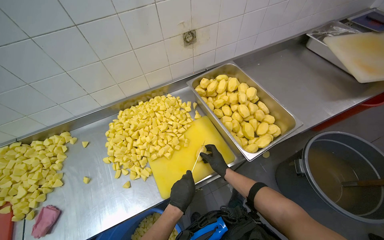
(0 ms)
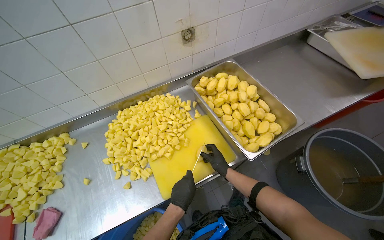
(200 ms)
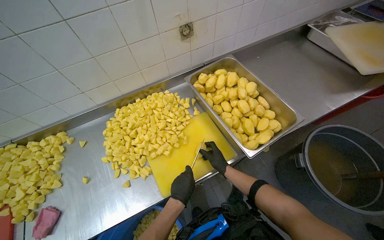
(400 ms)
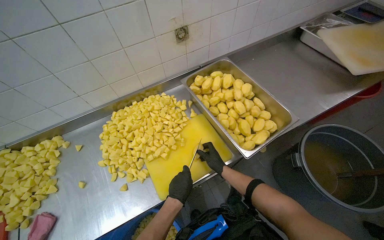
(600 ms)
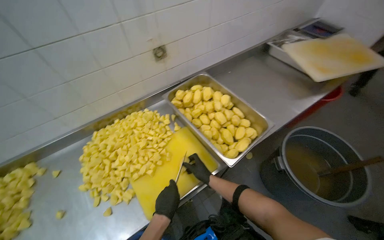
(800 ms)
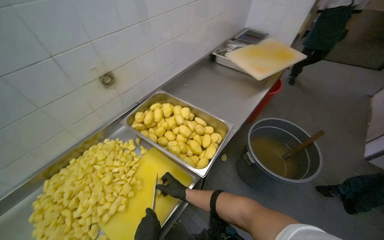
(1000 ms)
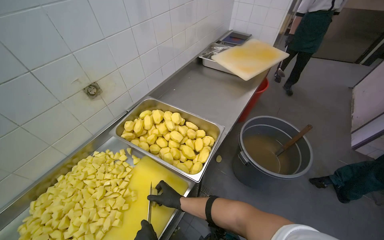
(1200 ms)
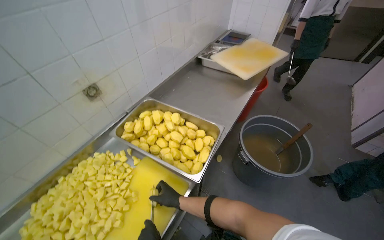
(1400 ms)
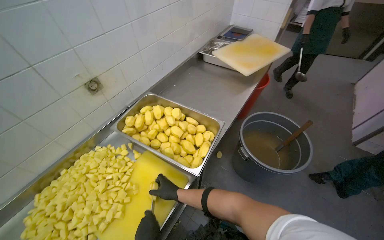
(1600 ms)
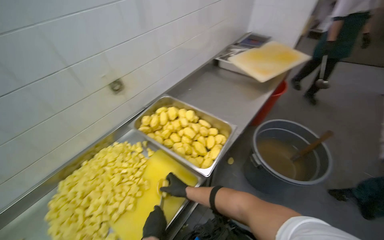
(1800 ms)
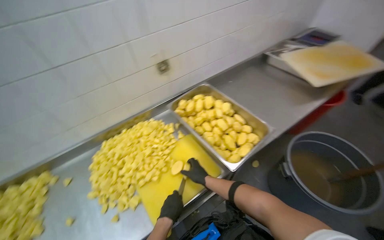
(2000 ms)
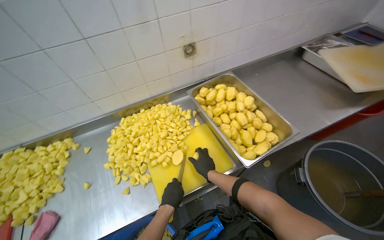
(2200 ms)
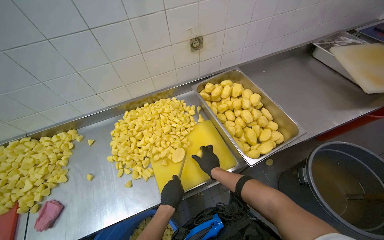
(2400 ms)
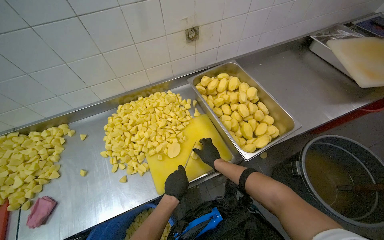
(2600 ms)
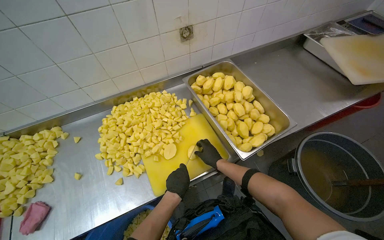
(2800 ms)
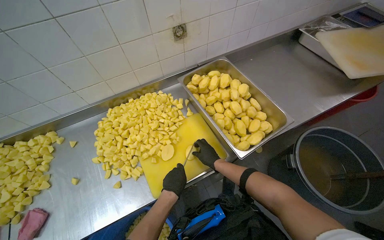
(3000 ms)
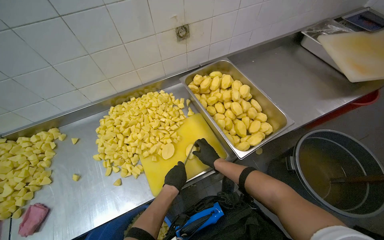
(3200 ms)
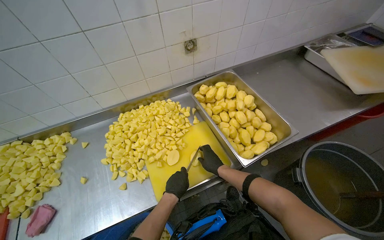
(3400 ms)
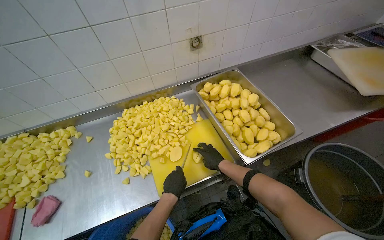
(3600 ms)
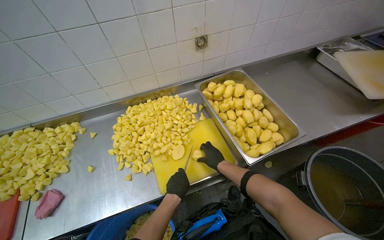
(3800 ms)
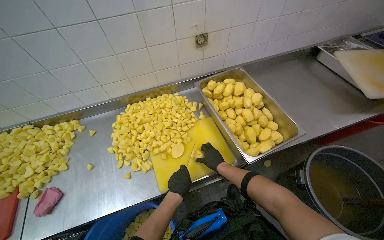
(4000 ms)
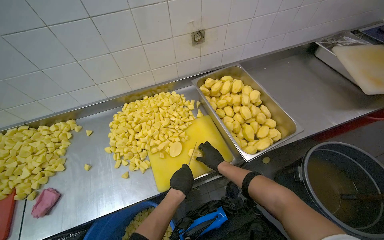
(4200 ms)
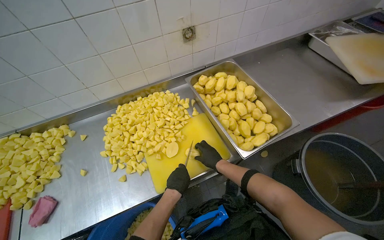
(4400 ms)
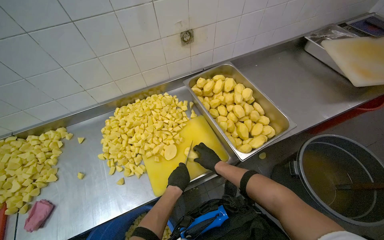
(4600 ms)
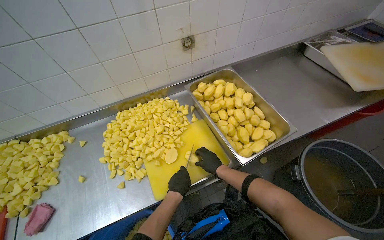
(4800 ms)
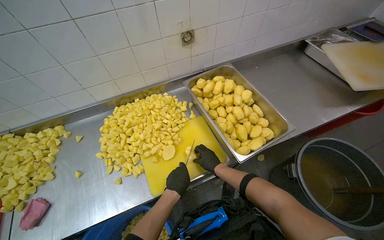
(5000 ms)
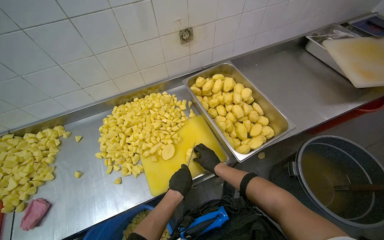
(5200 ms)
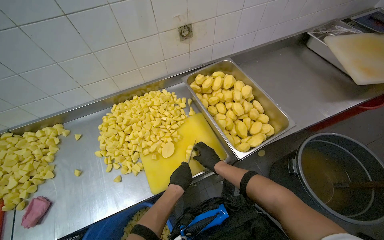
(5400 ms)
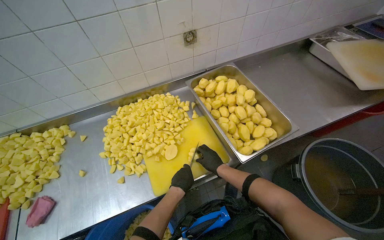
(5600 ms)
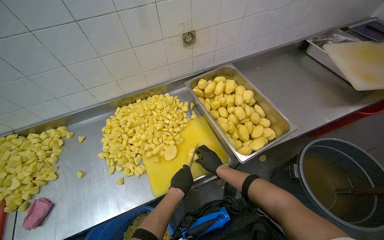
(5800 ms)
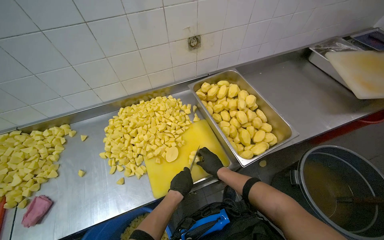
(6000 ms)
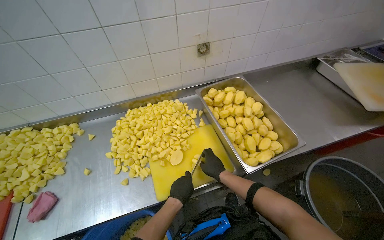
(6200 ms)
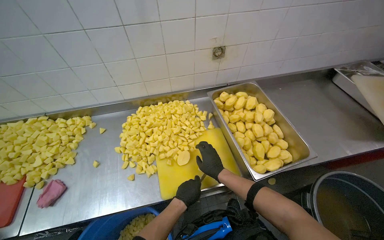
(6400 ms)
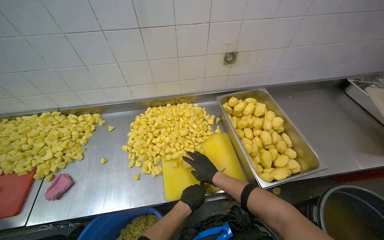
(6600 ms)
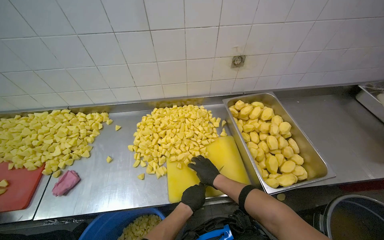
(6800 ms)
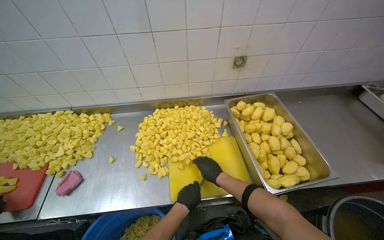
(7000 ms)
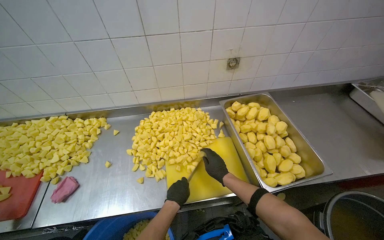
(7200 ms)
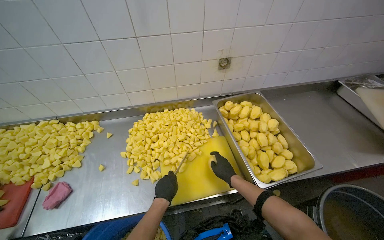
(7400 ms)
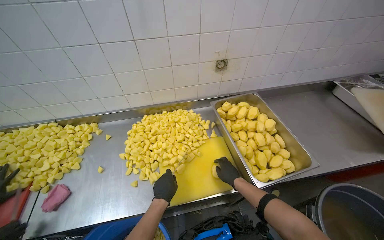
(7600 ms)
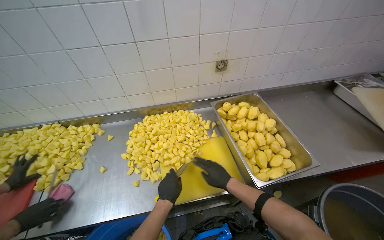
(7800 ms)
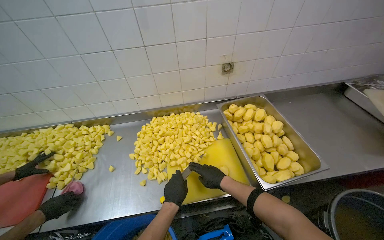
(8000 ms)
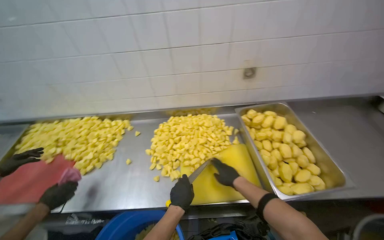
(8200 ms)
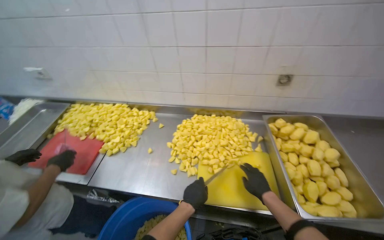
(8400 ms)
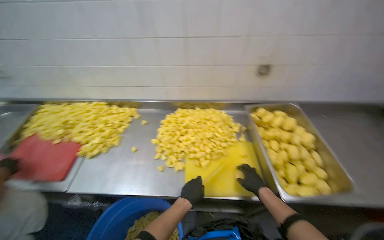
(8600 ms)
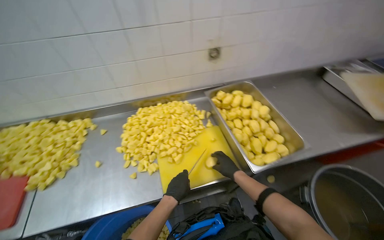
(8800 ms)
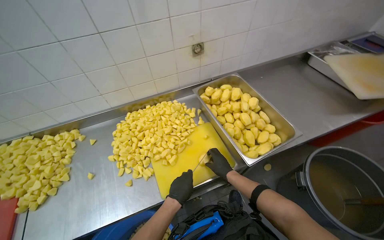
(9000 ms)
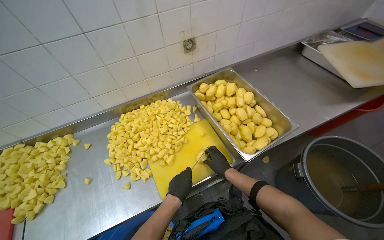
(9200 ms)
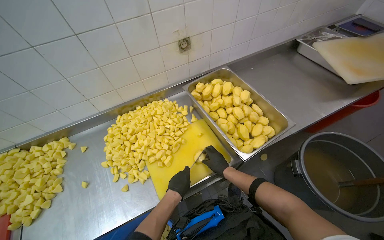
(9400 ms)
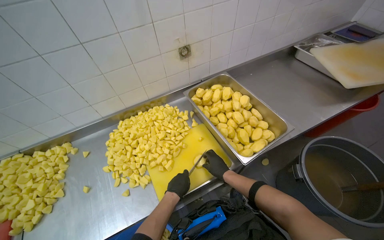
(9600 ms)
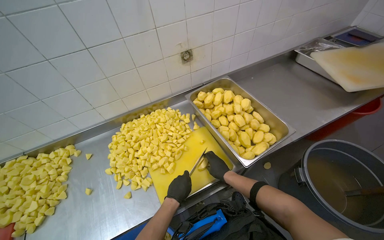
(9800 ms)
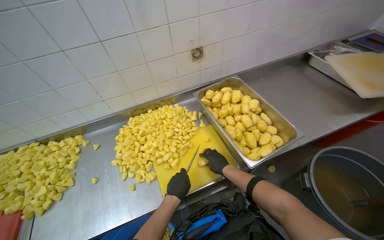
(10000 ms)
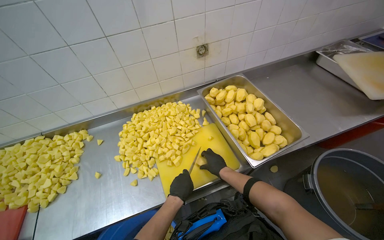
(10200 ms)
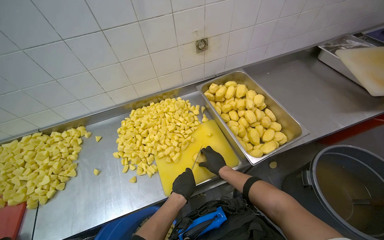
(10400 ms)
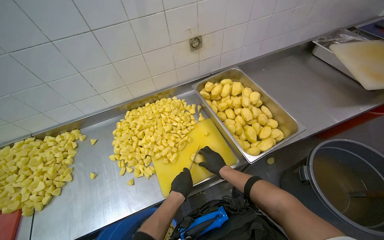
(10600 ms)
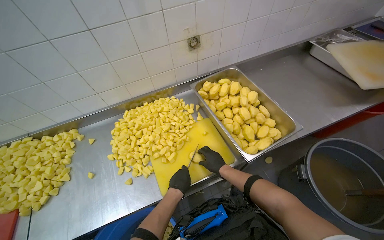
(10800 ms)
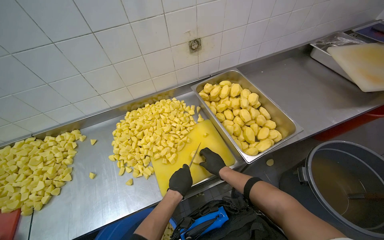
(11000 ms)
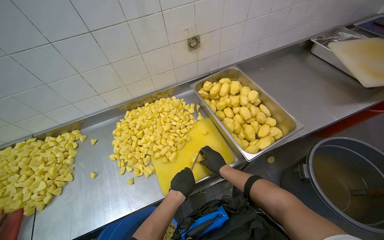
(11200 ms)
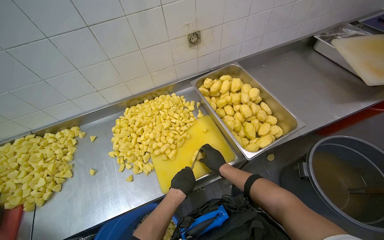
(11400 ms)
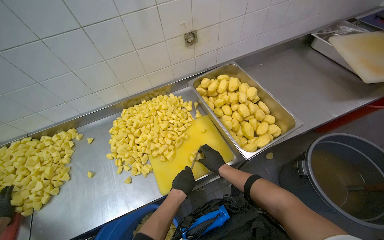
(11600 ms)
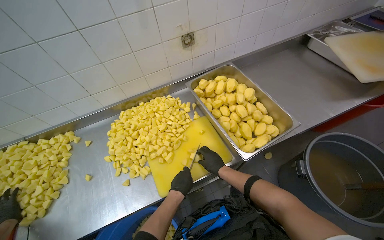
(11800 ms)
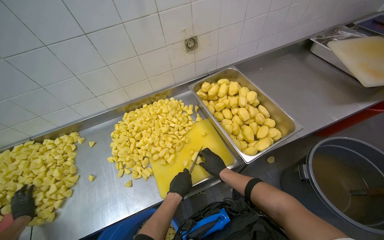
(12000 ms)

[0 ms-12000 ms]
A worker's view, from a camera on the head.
Job: preparing food.
The whole recording: Cutting peeled potatoes into cubes. The worker continues cutting peeled potatoes into cubes on a yellow cutting board.
0 ms to 1600 ms: The head turns to the right by some 30 degrees. The right hand is displaced nearer to the camera by some 10 cm.
1600 ms to 3000 ms: The head rotates approximately 30 degrees to the left.
3000 ms to 6000 ms: The hands make small movements and keep their place.
6000 ms to 7600 ms: The left hand is displaced to the left by roughly 10 cm.
9000 ms to 12000 ms: The hands are busy where they are.

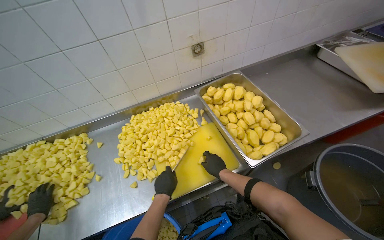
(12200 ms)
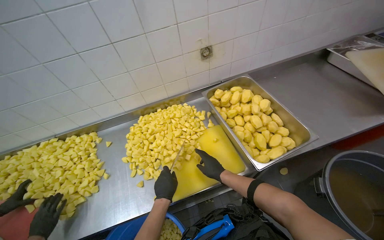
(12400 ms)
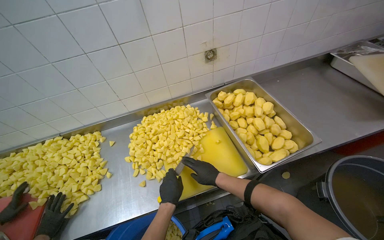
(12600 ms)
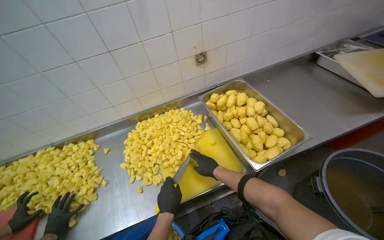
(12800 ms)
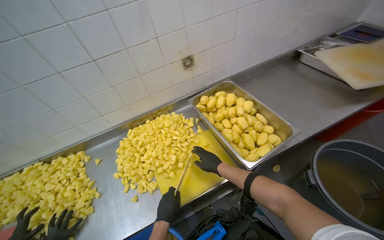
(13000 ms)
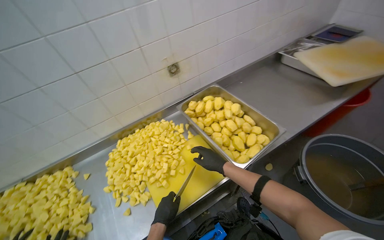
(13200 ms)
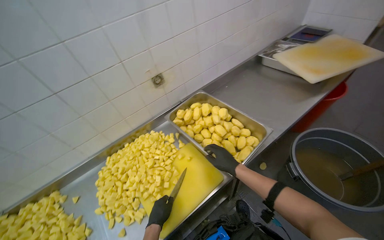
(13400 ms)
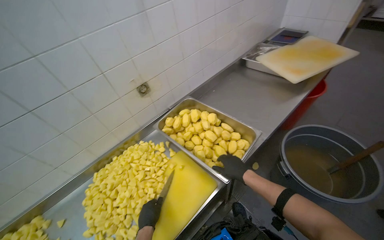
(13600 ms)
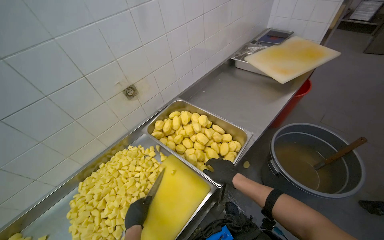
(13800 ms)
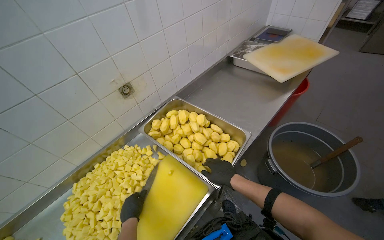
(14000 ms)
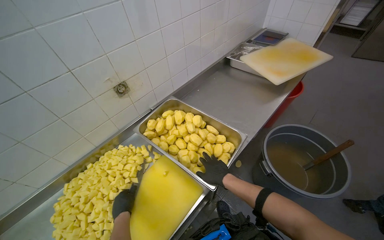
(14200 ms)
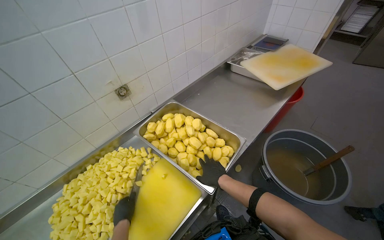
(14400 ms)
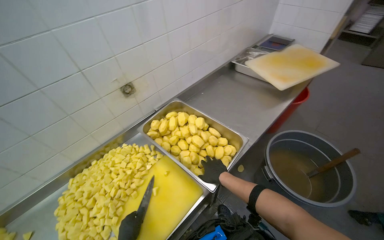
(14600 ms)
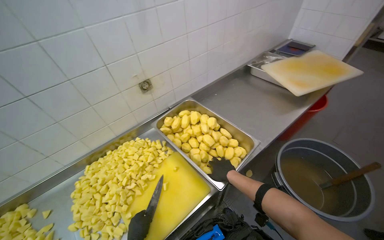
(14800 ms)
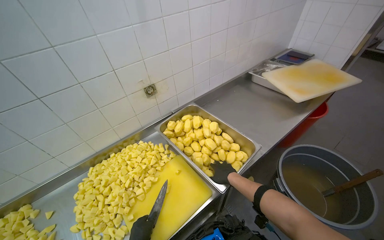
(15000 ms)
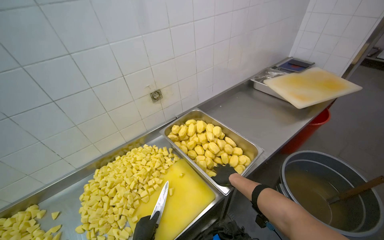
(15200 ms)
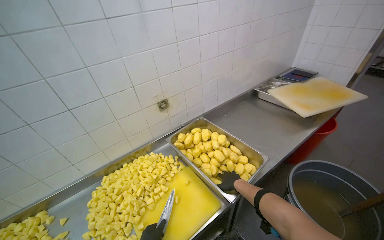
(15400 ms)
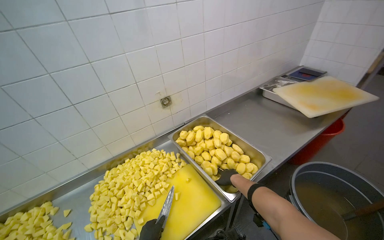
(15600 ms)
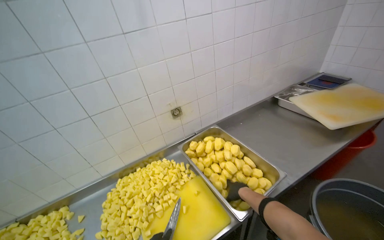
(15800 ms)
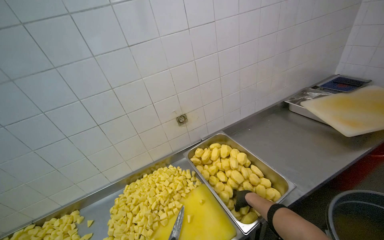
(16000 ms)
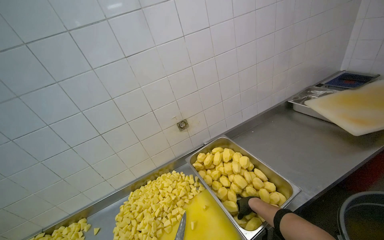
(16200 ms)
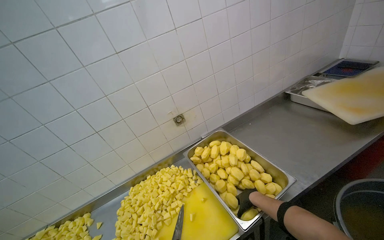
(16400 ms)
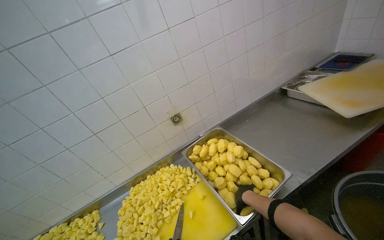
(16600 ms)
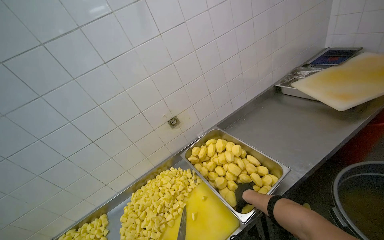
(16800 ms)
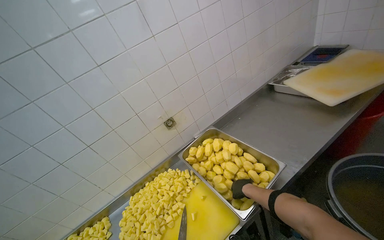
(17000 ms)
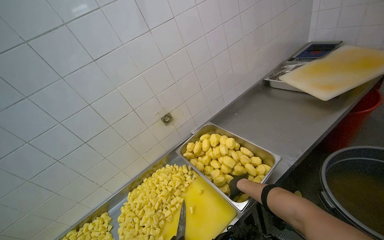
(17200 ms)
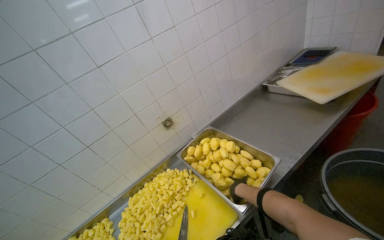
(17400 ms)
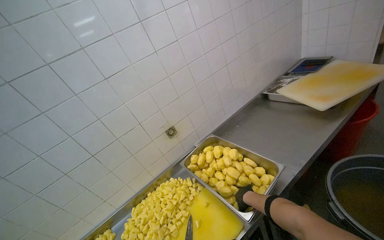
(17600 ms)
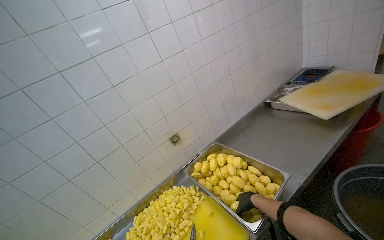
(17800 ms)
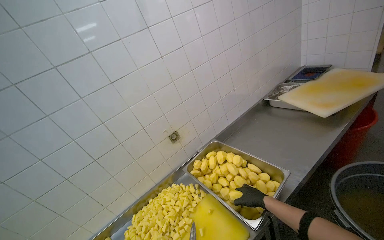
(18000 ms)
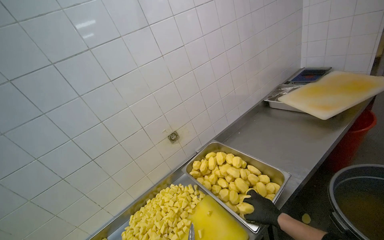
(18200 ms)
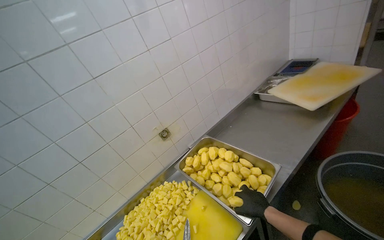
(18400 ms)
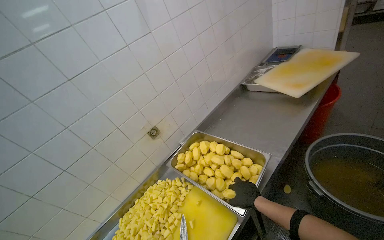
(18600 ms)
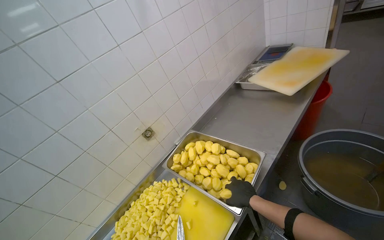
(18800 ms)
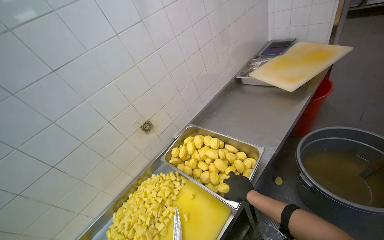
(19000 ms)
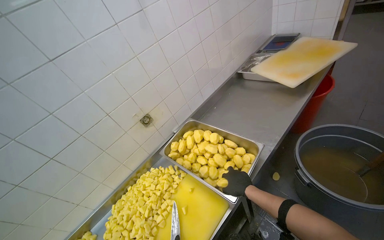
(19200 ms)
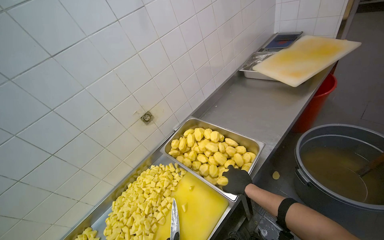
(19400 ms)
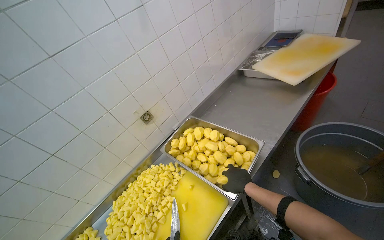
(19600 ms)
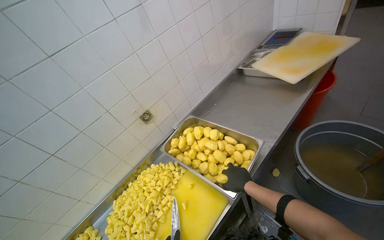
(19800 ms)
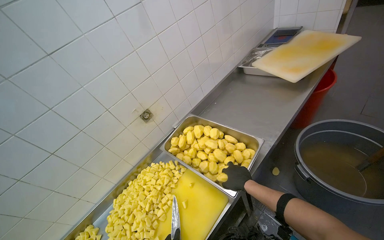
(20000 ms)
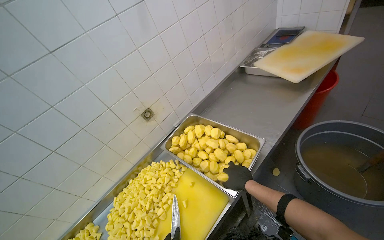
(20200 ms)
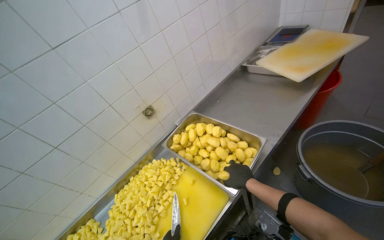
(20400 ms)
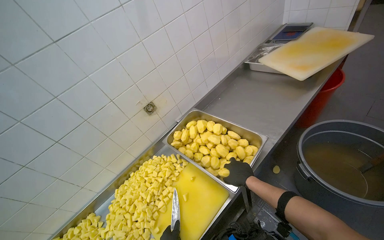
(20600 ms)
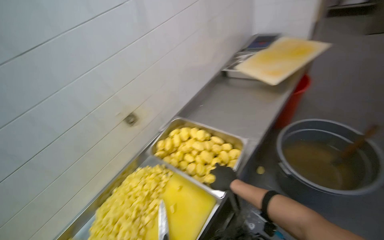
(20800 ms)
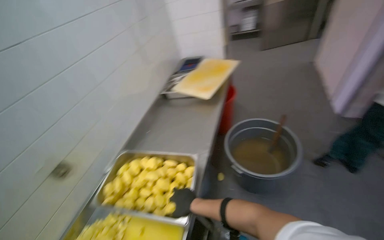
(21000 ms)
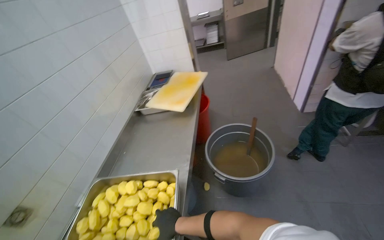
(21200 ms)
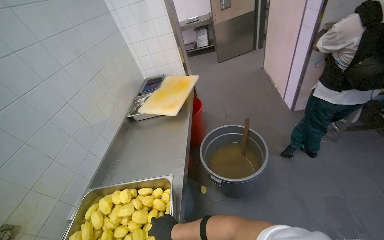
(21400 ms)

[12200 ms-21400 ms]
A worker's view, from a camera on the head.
Job: preparing food.
The whole recording: Cutting peeled potatoes into cubes. The worker continues cutting peeled potatoes into cubes on a yellow cutting board.
12200 ms to 13800 ms: The wearer's head swings about 25 degrees to the right. The right hand goes nearer and farther, some 15 cm each way, reversing 2 times.
15200 ms to 16800 ms: The view pans to the left by approximately 15 degrees.
16800 ms to 18400 ms: The right hand heads nearer to the camera, covering roughly 10 cm.
19800 ms to 21400 ms: The head turns to the right by some 40 degrees. The view tips upward by roughly 15 degrees.
